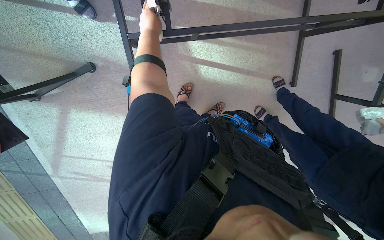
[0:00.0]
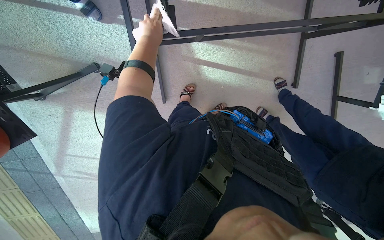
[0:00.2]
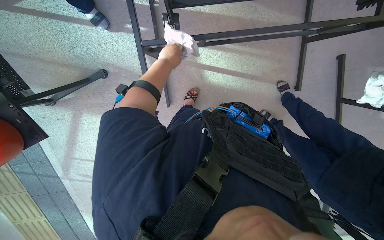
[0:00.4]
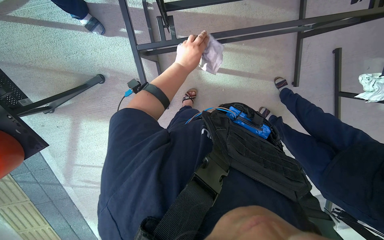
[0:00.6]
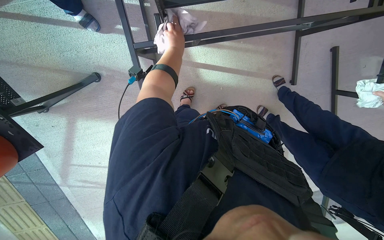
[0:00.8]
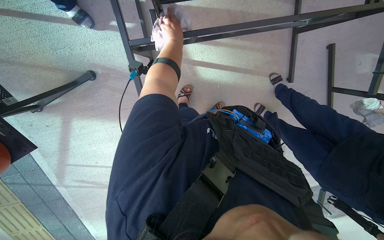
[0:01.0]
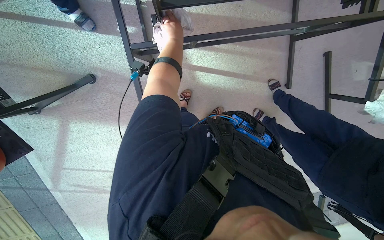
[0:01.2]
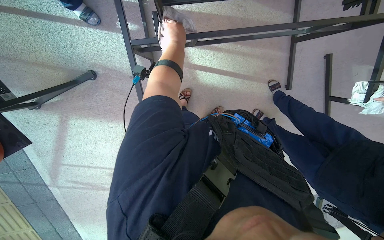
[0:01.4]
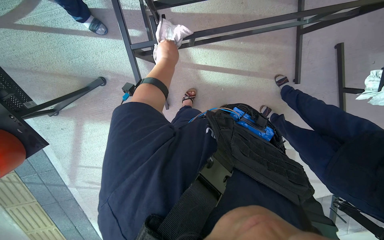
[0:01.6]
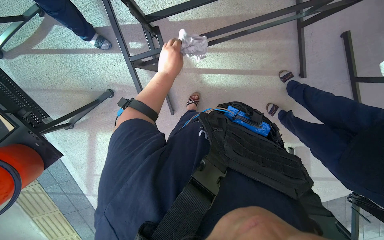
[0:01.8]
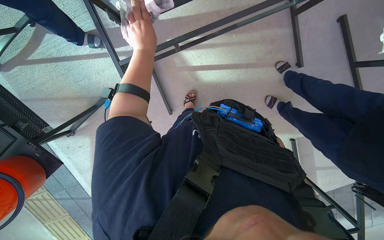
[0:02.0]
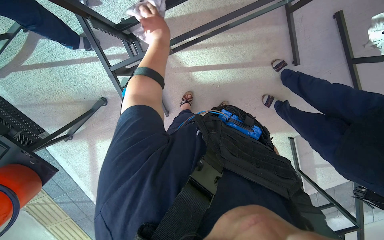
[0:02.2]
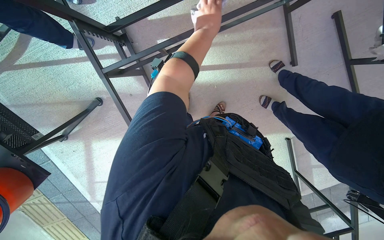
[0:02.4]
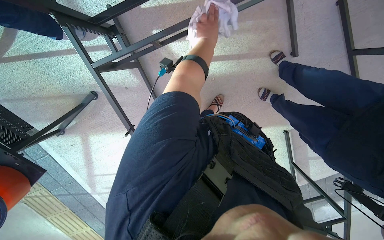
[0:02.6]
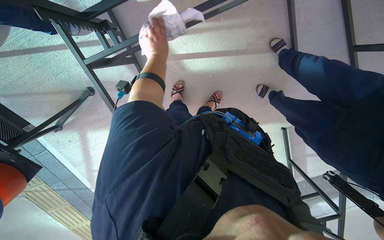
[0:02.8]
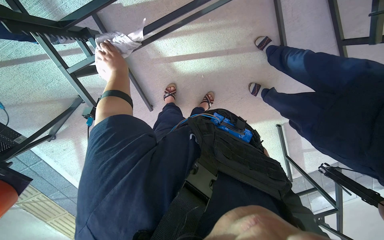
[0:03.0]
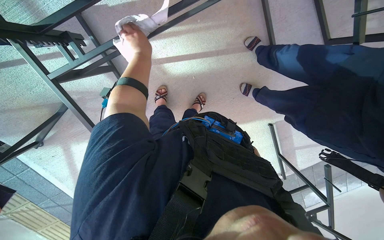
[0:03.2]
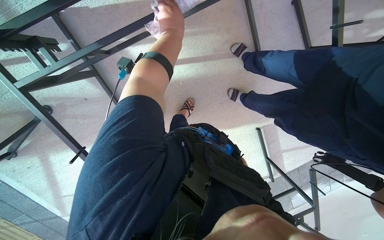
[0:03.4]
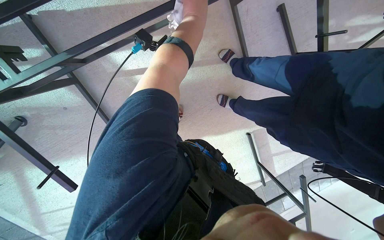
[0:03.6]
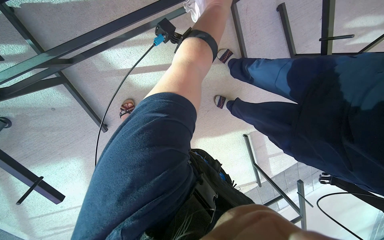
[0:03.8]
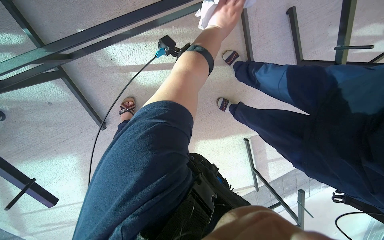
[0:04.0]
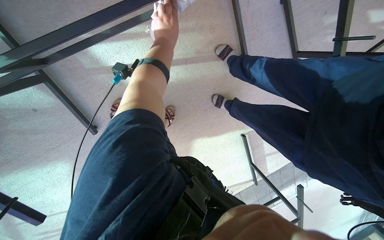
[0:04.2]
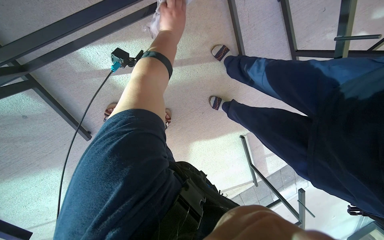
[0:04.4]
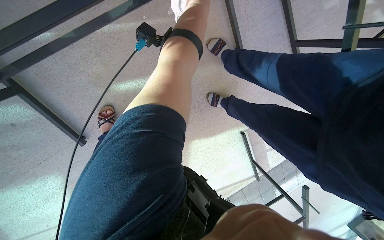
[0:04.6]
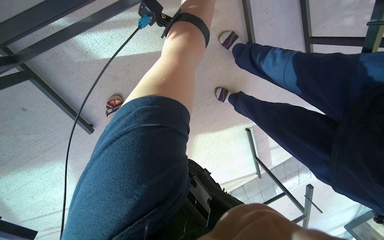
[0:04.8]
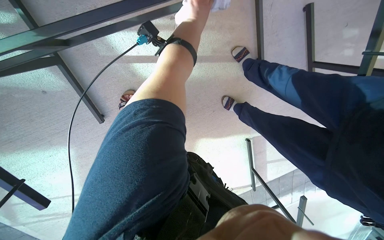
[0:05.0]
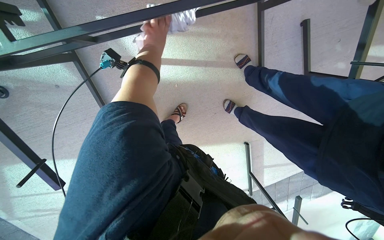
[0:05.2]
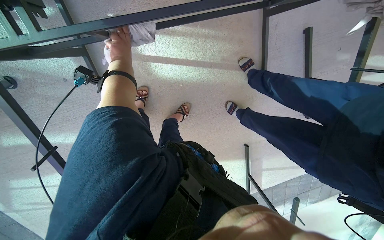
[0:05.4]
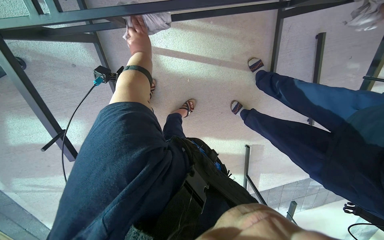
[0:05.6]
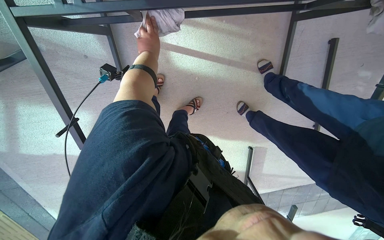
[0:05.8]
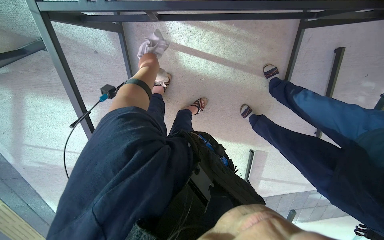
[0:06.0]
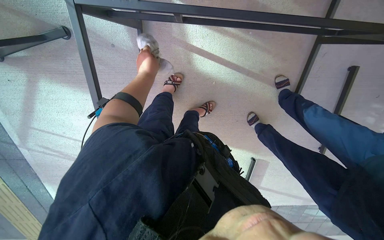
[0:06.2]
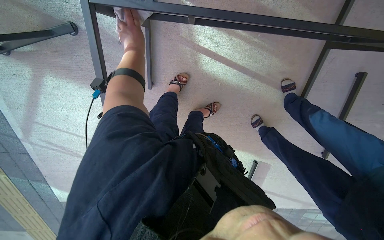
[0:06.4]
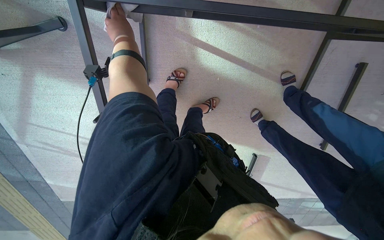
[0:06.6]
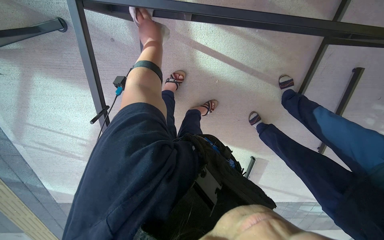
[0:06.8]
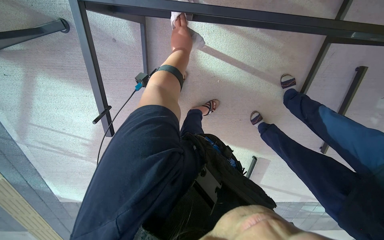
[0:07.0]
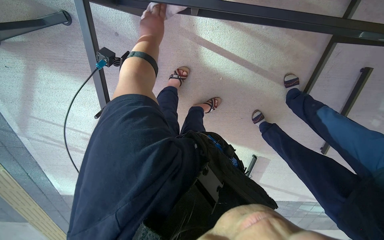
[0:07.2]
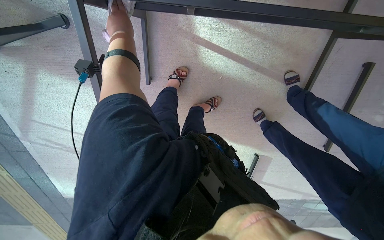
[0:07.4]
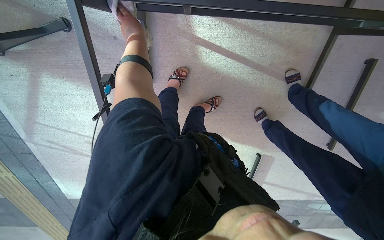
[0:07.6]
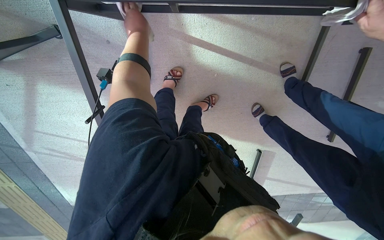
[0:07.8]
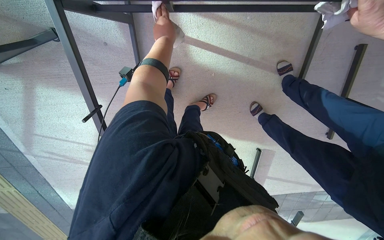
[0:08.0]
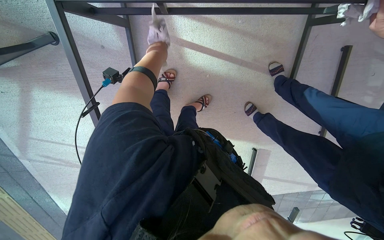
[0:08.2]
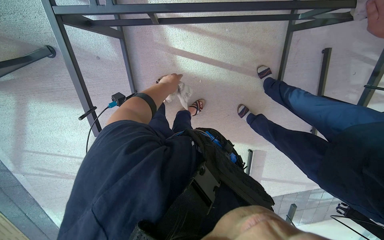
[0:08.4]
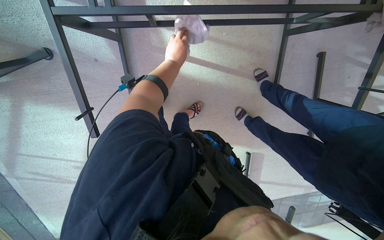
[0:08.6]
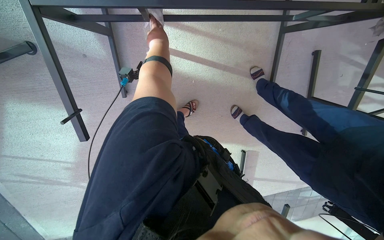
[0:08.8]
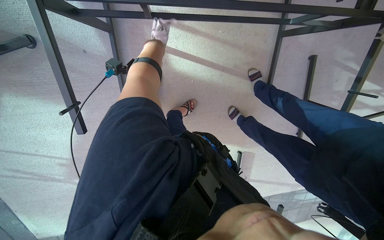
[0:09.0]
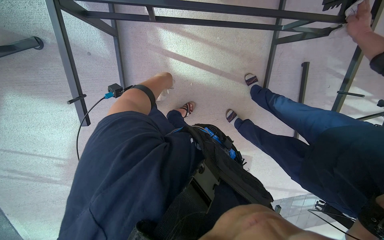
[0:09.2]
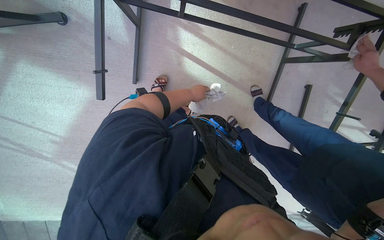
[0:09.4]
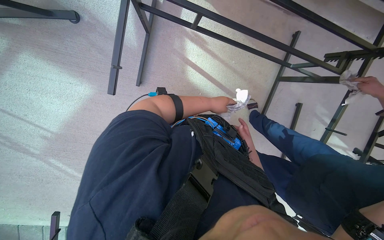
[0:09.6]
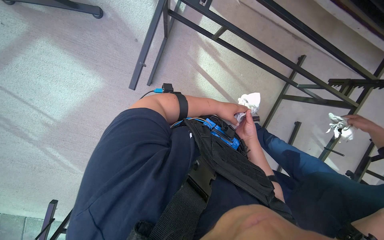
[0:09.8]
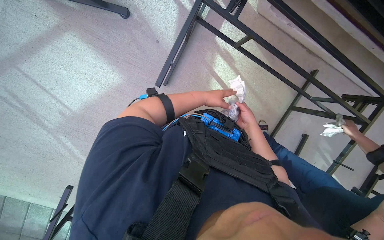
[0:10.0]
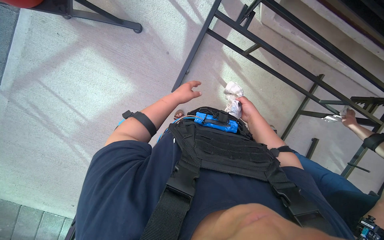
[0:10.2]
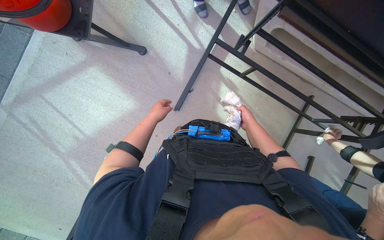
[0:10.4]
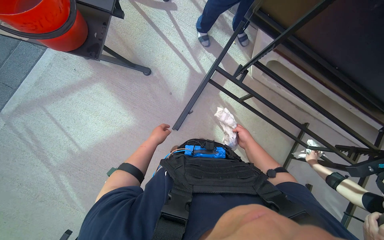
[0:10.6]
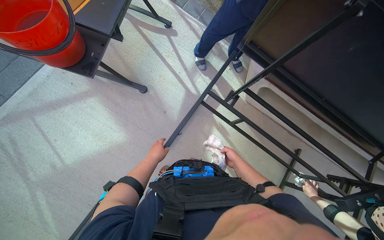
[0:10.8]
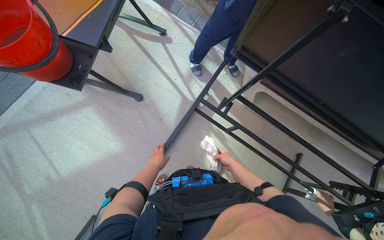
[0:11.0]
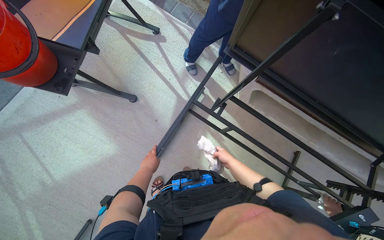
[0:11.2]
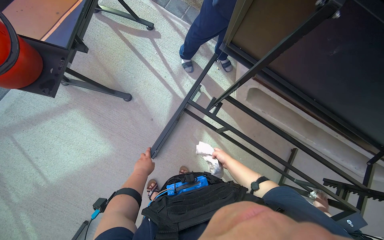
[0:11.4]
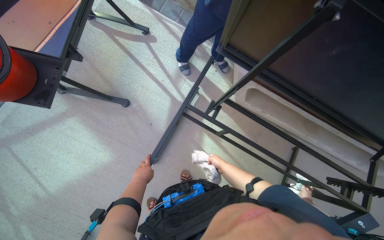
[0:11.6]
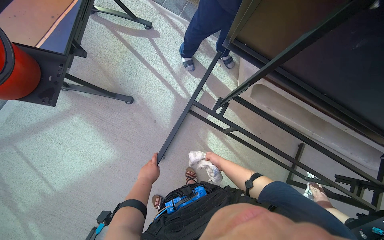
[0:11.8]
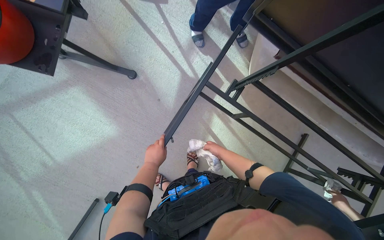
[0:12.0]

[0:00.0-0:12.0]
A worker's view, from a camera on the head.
Job: wiping surfaces.
The whole recording: Wiping underside and frame of table. The worker wipes the underside and frame of an outdoor table with a cloth.
0:03.0 to 0:04.4: The left hand heads to the right and up the picture, covering roughly 50 cm.
0:04.4 to 0:06.0: The left hand moves down the picture, about 20 cm, and goes to the left and returns, approximately 40 cm each way.
0:06.0 to 0:07.6: The left hand goes left and right, approximately 20 cm each way, reversing 2 times.
0:09.0 to 0:10.4: The camera travels approximately 50 cm. The view tilts about 25 degrees upward. Everything in view rotates approximately 25 degrees clockwise.

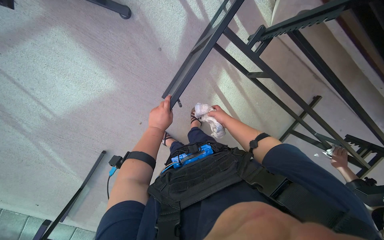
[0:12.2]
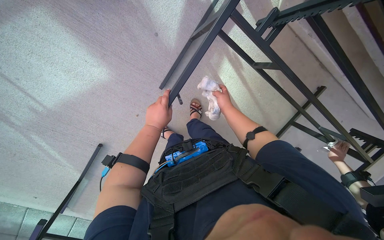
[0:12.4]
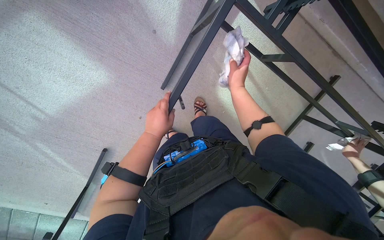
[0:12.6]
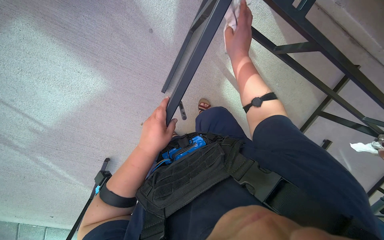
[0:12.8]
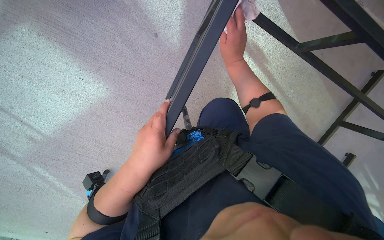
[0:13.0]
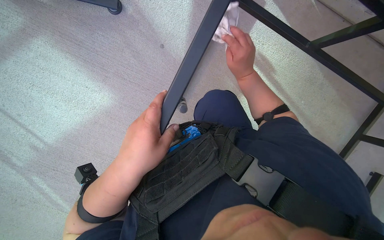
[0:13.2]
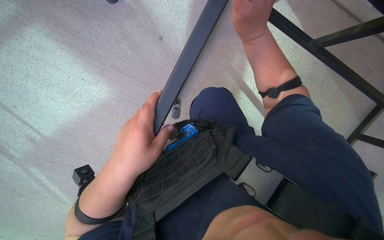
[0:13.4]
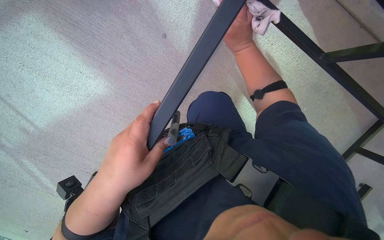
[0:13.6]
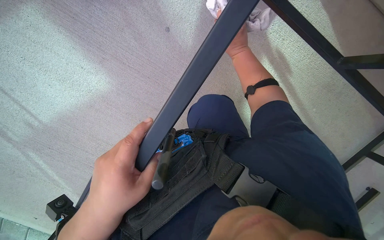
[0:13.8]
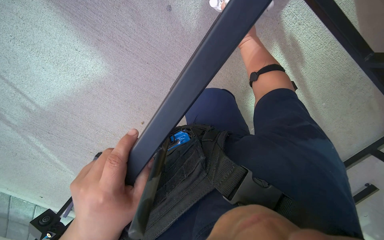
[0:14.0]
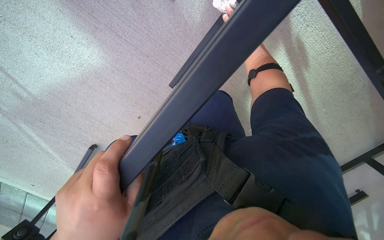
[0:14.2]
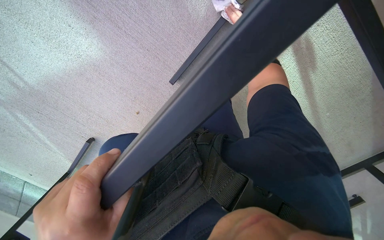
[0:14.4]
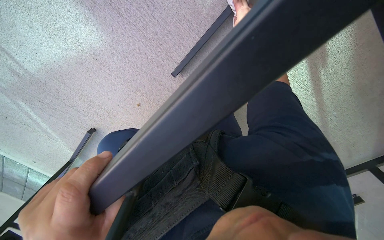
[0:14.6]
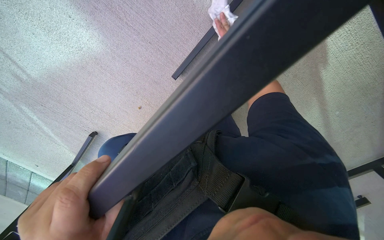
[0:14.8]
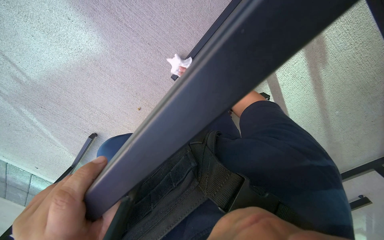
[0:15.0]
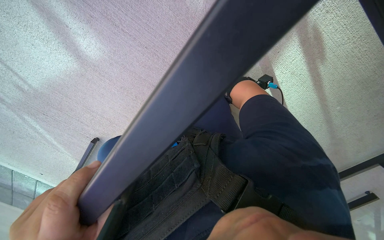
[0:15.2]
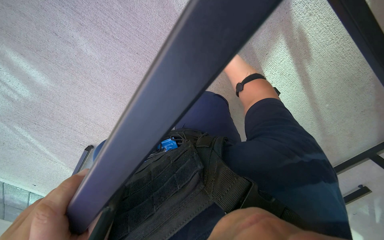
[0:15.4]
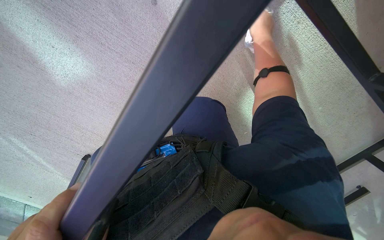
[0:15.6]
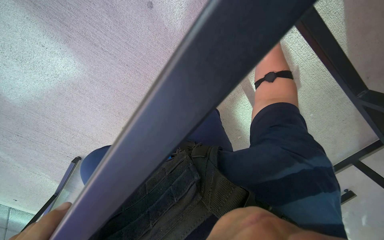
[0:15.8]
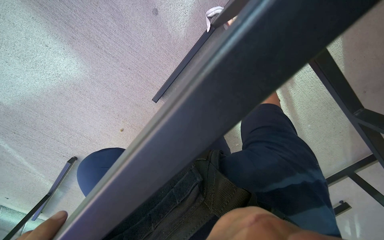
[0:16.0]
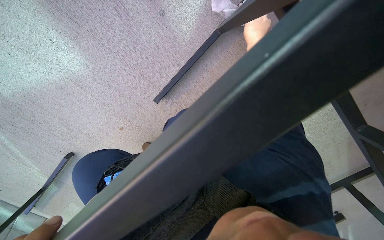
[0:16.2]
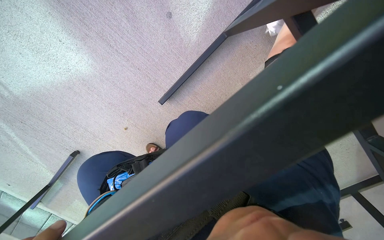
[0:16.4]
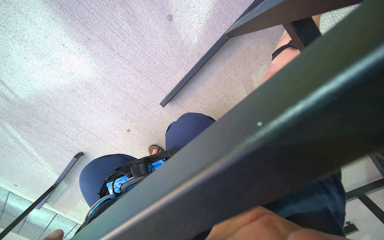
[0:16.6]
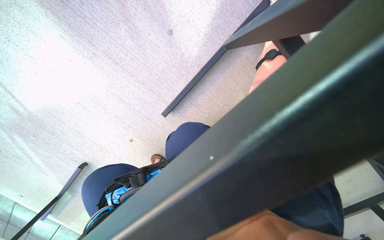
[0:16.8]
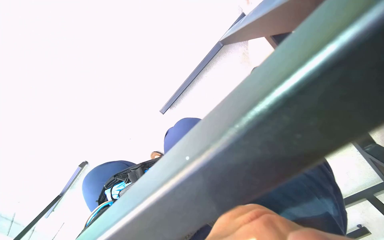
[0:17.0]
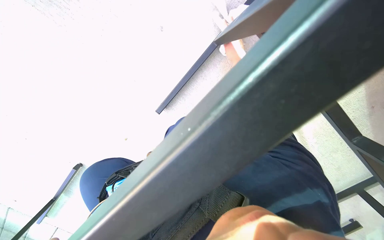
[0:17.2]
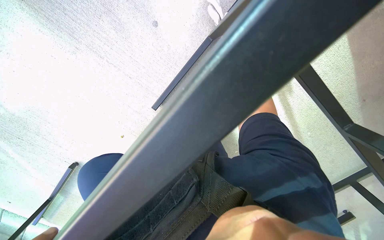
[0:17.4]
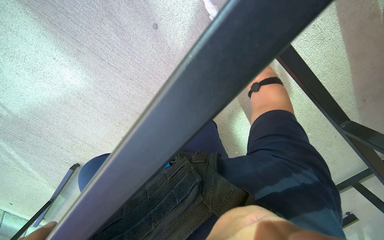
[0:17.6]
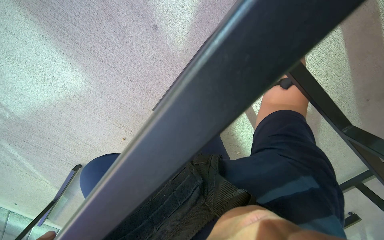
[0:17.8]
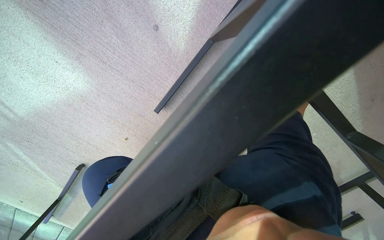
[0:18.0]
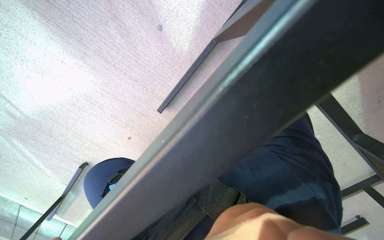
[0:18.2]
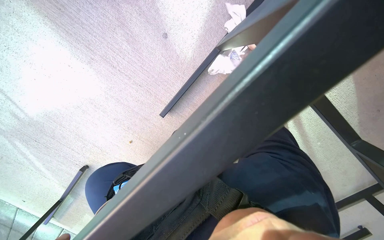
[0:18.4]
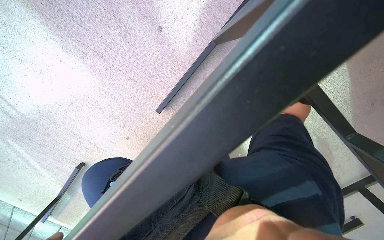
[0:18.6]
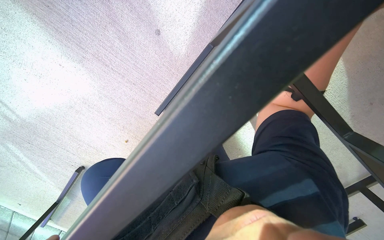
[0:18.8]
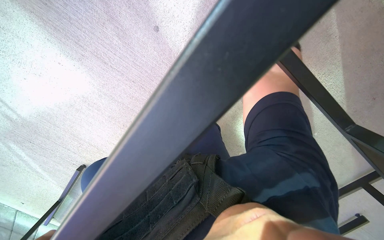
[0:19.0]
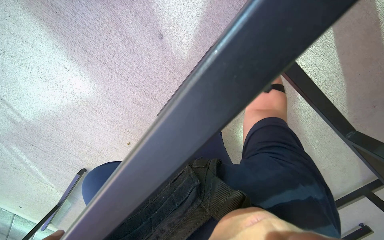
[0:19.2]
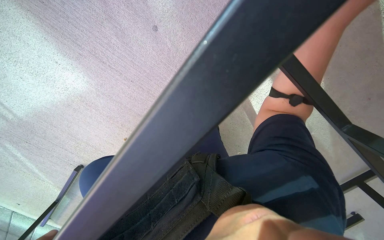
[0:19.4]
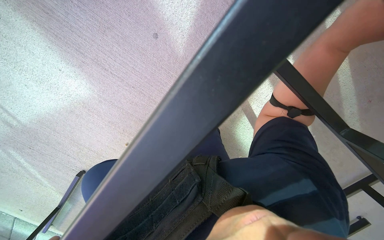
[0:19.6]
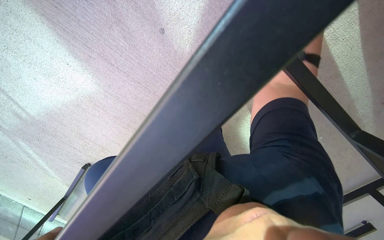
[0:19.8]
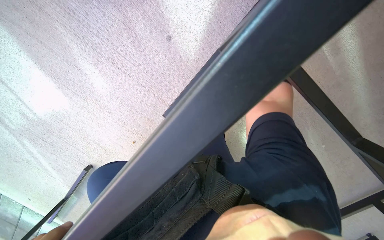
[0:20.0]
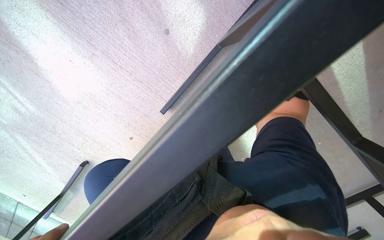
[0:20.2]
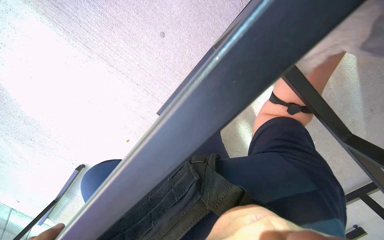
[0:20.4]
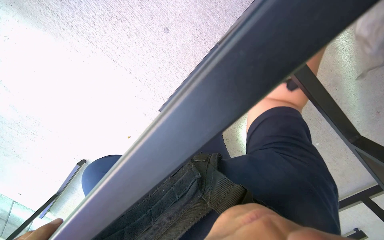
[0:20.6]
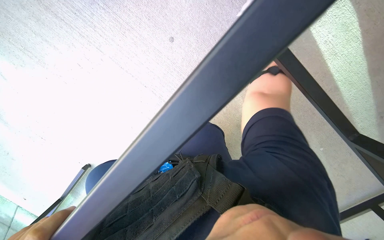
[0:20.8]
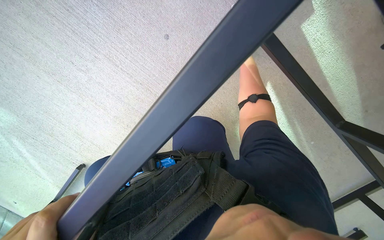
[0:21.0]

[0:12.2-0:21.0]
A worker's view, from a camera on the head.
Job: wiping surfaces.
The whole recording: Wiping underside and frame of table. The worker wipes the underside and frame of an outdoor table with a cloth.
0:12.2 to 0:13.6: The right hand moves up the picture, about 30 cm.
0:13.6 to 0:15.2: The view tilts about 15 degrees downward.
